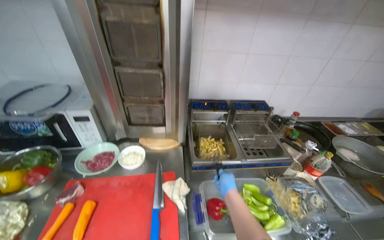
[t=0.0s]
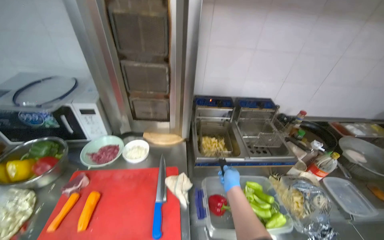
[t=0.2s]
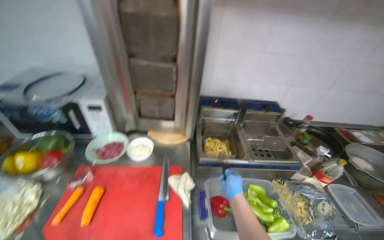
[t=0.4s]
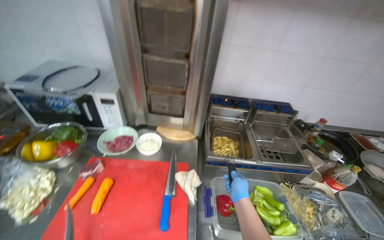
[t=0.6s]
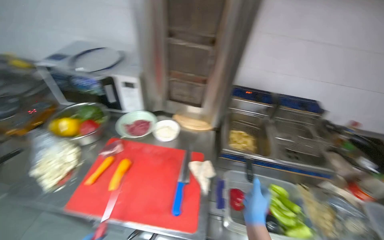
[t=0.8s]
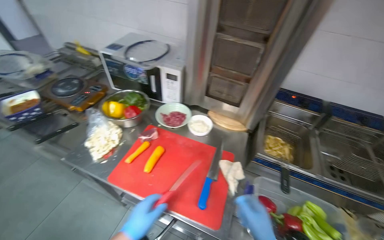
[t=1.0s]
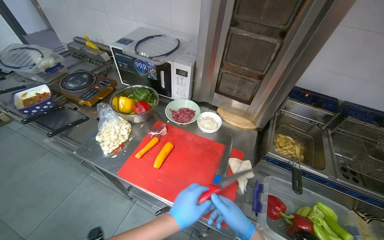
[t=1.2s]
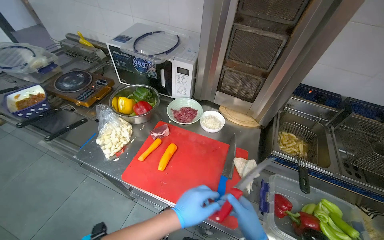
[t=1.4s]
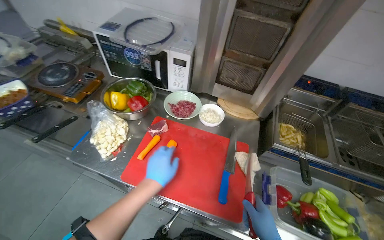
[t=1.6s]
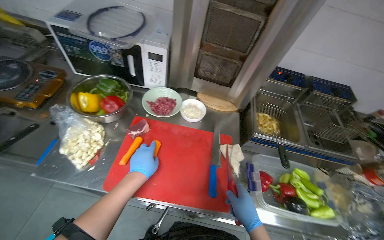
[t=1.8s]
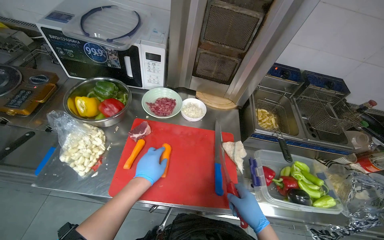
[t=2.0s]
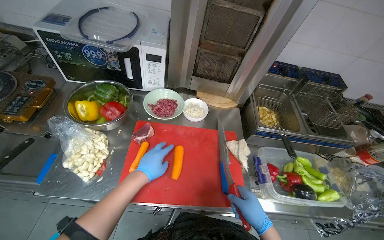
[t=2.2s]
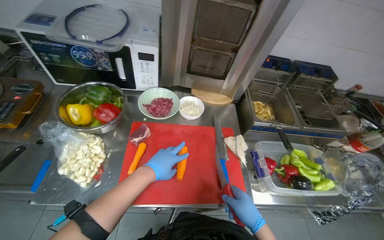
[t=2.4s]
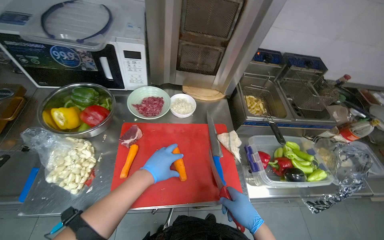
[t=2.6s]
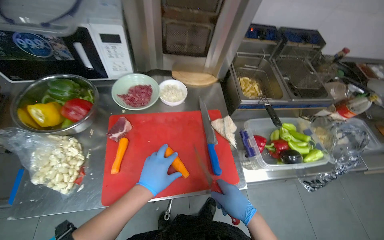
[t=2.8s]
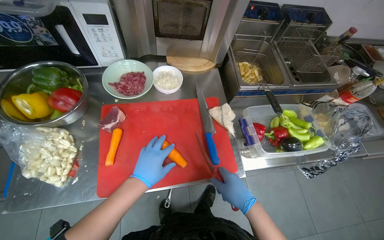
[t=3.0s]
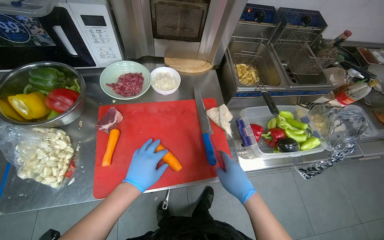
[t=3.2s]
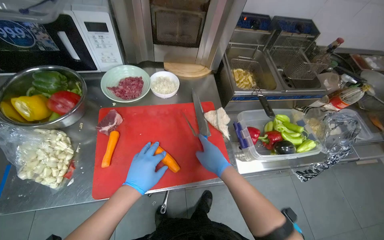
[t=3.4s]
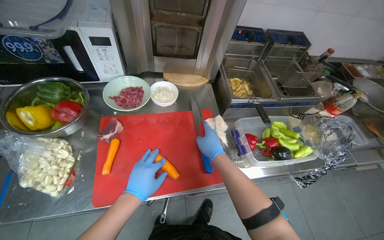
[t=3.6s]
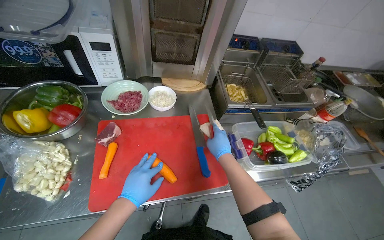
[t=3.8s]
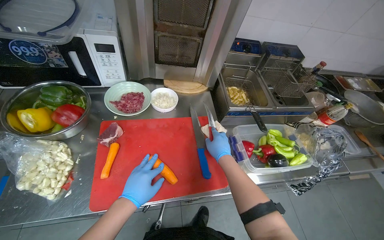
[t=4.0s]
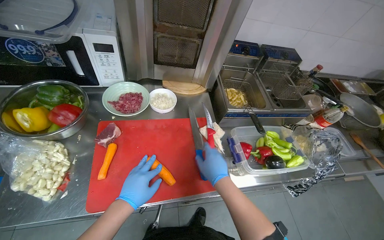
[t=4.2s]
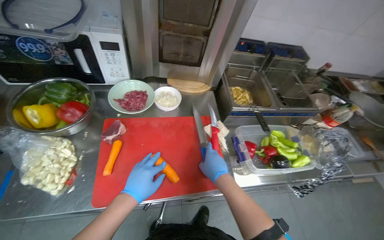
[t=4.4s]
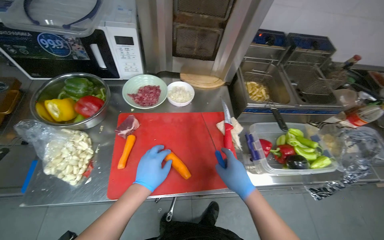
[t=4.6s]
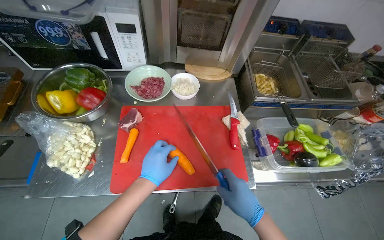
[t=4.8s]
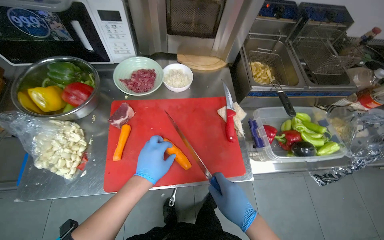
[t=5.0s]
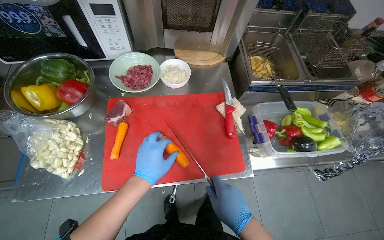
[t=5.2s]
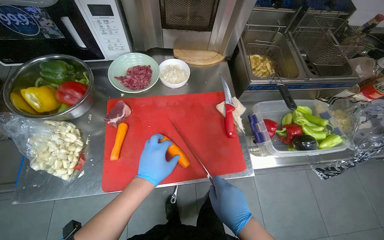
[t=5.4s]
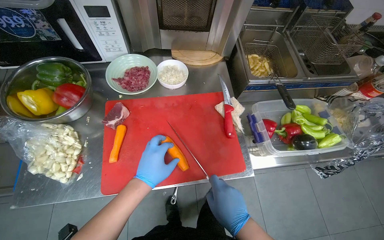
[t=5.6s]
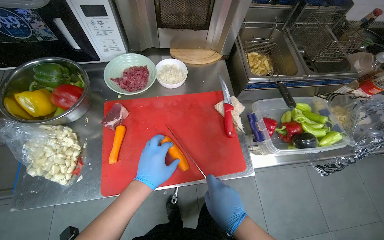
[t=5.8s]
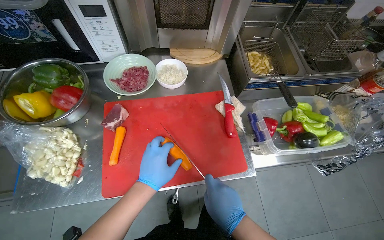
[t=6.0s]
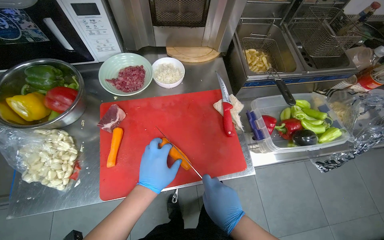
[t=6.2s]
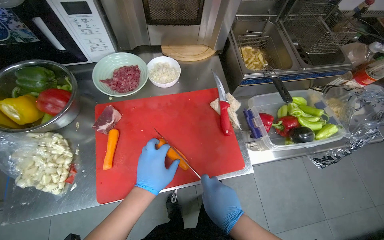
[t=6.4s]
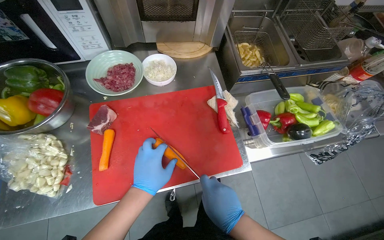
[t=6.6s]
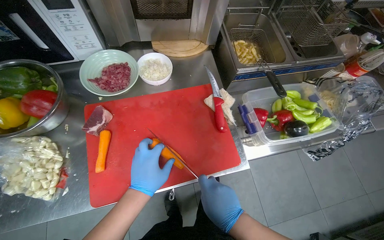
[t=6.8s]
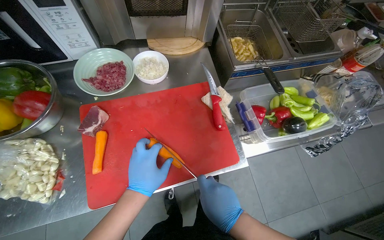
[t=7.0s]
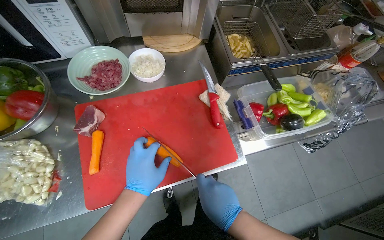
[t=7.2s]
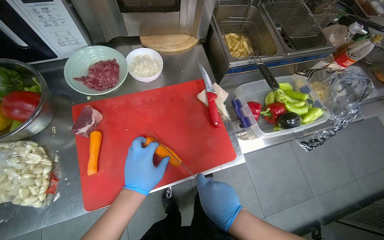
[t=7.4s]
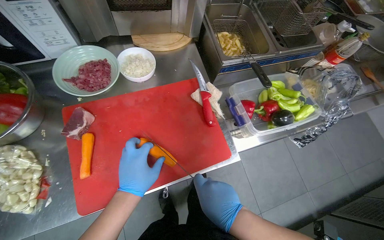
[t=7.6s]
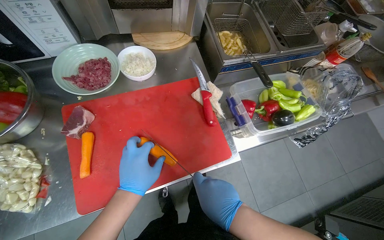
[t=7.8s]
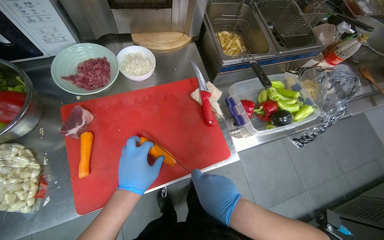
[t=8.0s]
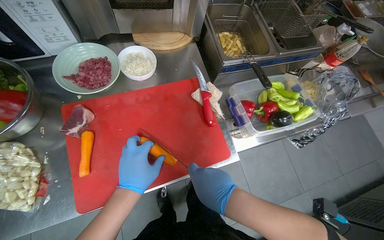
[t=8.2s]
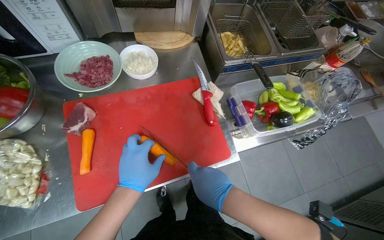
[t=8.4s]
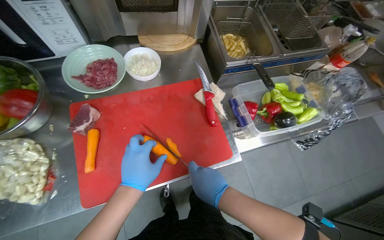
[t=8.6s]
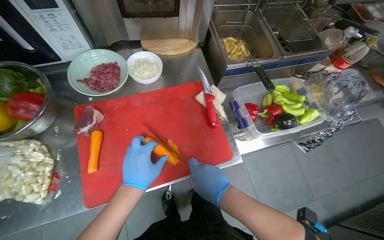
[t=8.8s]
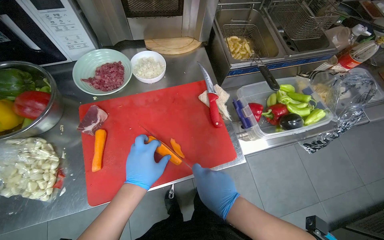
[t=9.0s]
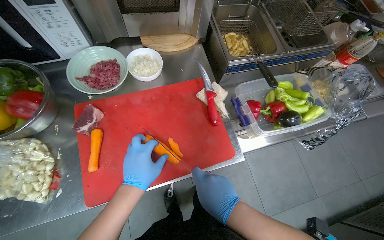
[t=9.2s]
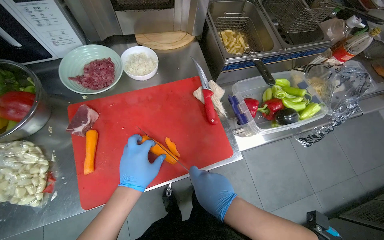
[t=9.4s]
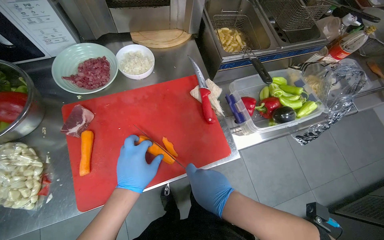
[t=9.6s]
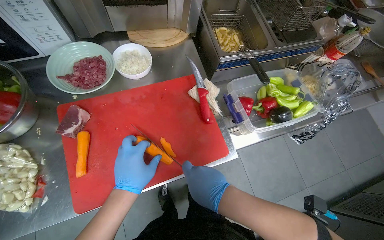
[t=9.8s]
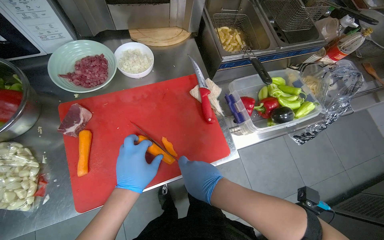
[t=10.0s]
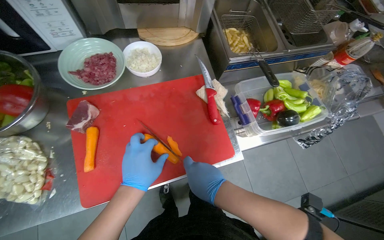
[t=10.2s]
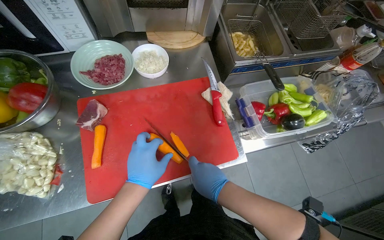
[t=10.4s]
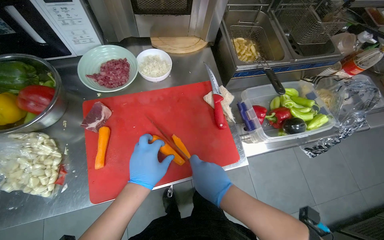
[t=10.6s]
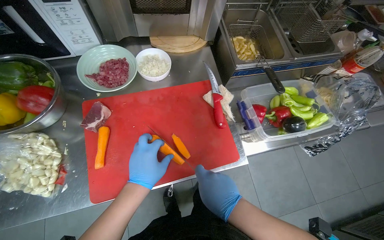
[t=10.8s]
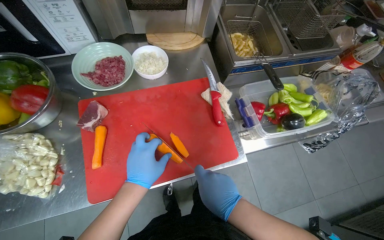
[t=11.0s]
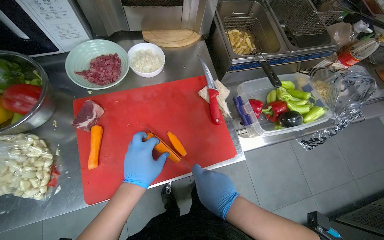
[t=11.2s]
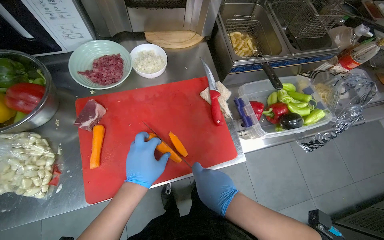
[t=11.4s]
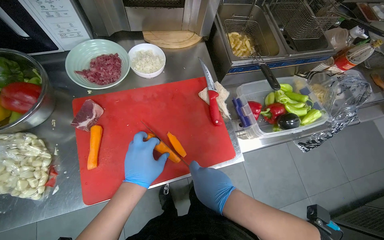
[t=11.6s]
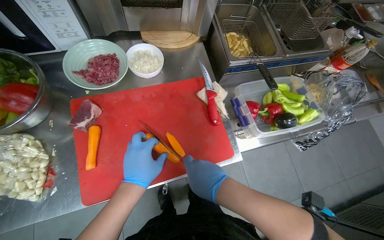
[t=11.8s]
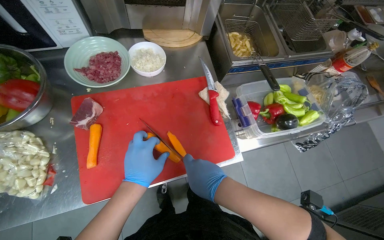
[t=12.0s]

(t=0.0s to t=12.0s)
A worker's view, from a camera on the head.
Job: preparing food.
The whole recording: Chopping carrot on cutting board. The worker chops a carrot into pieces on a red cutting board.
t=0.0s - t=1.6s: The head turns to the left by some 25 degrees. The view tips downward by roughly 15 degrees.
t=1.6s - t=3.0s: The wearer looks roughly 25 degrees further to the right. The view tilts approximately 15 degrees downward.
t=3.0s - t=4.4s: The right hand shifts some 10 cm up the picture, and reaches approximately 10 cm farther from the camera, then returns.
t=4.4s - t=6.0s: The right hand shifts about 10 cm down the picture.
t=6.0s - t=12.0s: The hands are busy where they are.

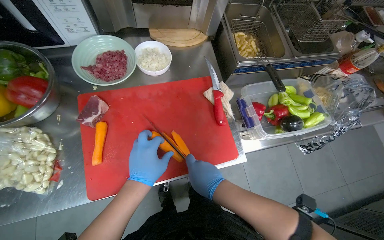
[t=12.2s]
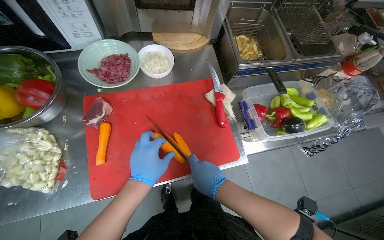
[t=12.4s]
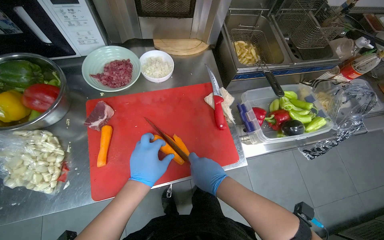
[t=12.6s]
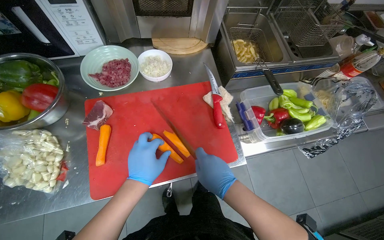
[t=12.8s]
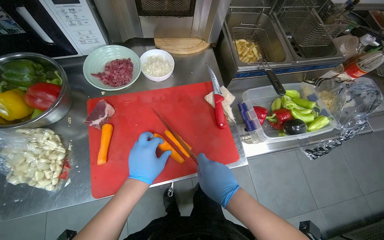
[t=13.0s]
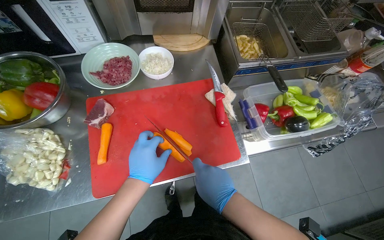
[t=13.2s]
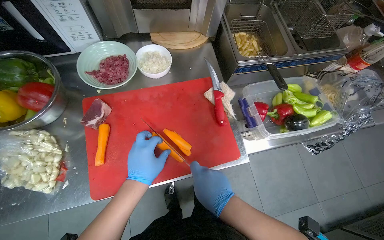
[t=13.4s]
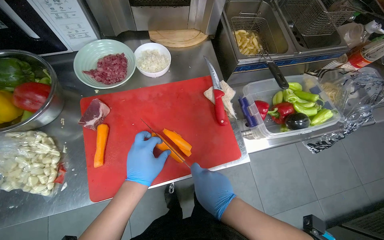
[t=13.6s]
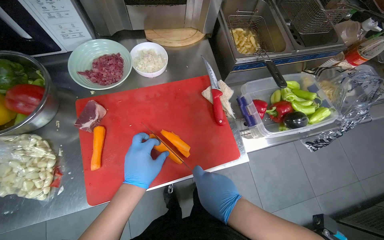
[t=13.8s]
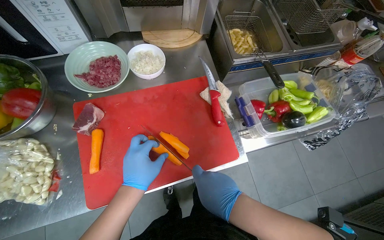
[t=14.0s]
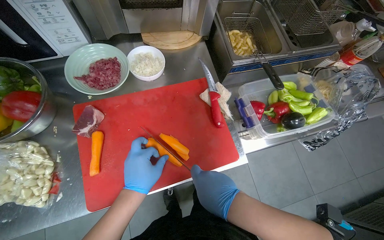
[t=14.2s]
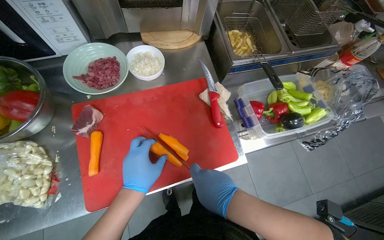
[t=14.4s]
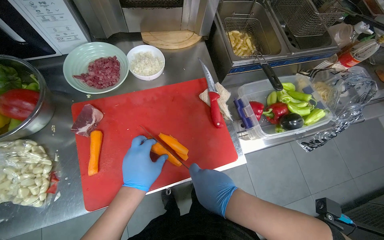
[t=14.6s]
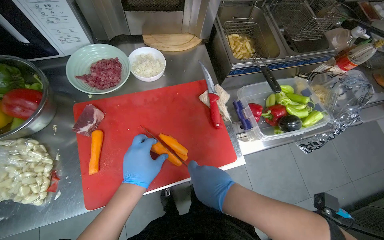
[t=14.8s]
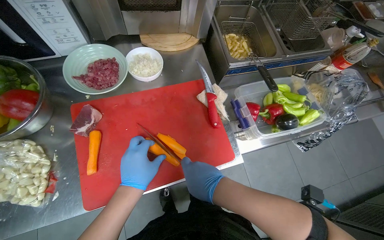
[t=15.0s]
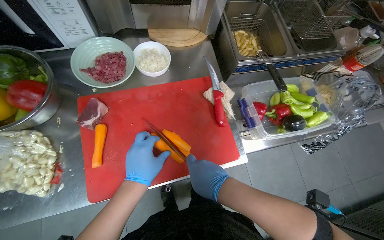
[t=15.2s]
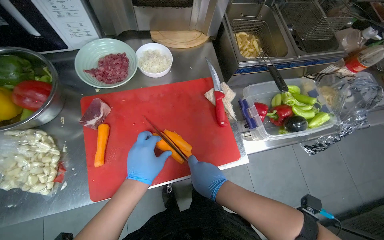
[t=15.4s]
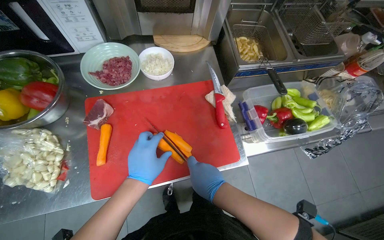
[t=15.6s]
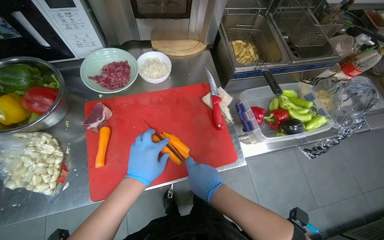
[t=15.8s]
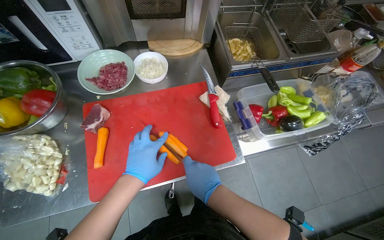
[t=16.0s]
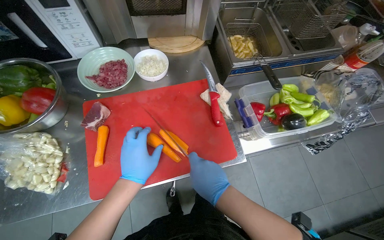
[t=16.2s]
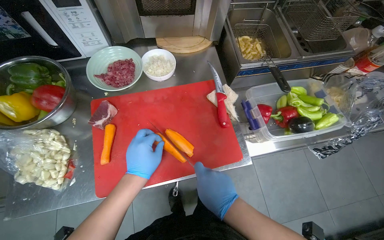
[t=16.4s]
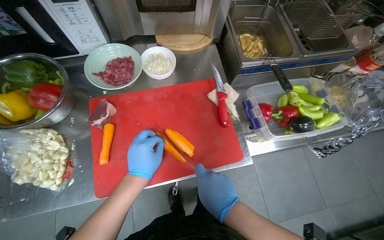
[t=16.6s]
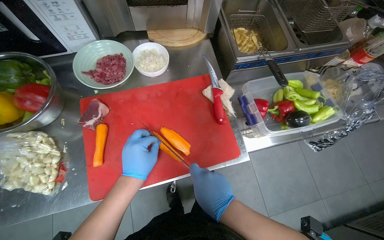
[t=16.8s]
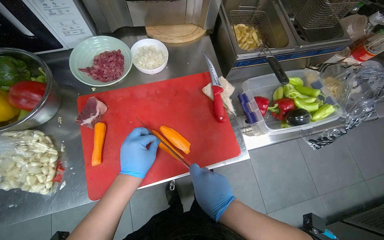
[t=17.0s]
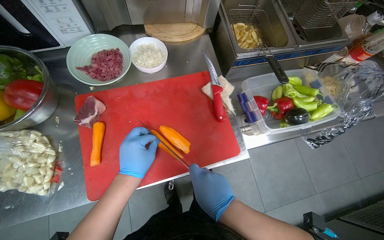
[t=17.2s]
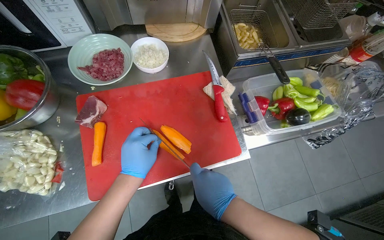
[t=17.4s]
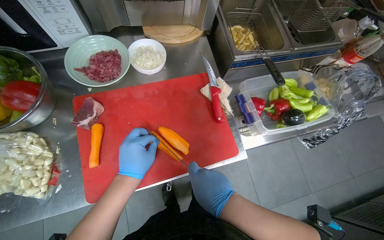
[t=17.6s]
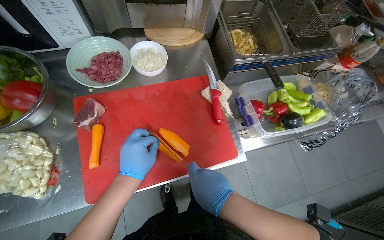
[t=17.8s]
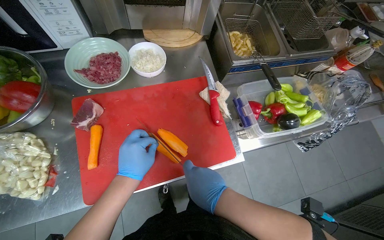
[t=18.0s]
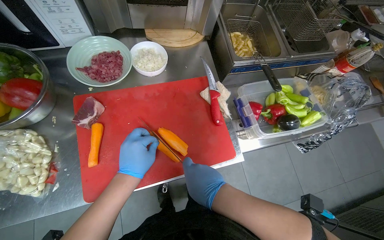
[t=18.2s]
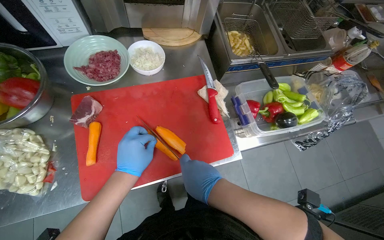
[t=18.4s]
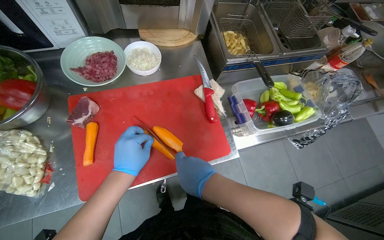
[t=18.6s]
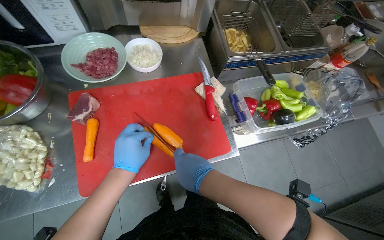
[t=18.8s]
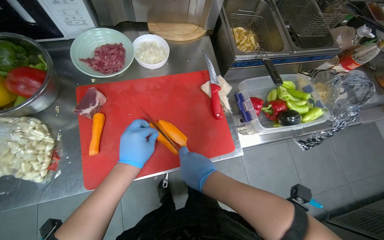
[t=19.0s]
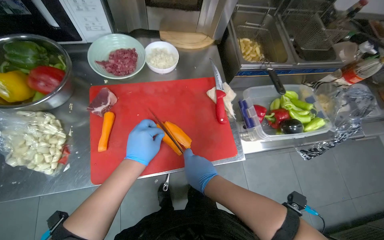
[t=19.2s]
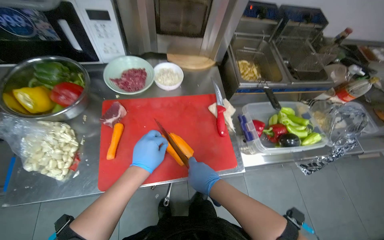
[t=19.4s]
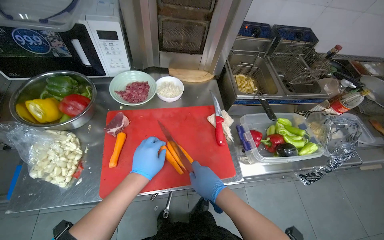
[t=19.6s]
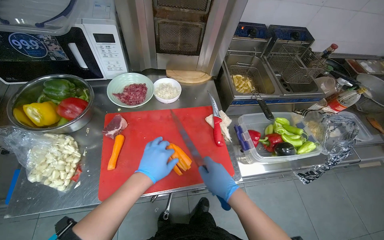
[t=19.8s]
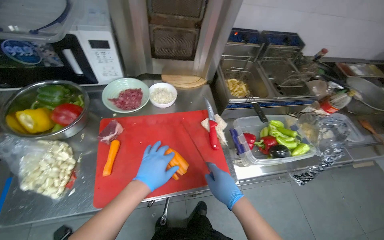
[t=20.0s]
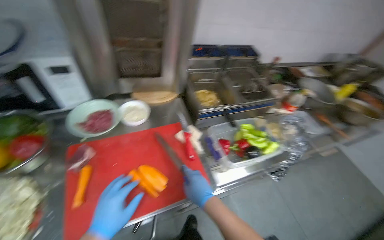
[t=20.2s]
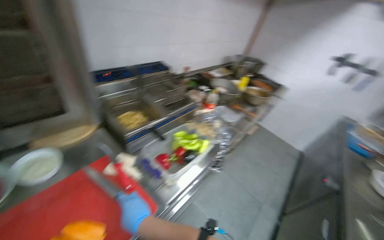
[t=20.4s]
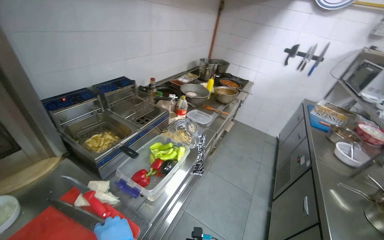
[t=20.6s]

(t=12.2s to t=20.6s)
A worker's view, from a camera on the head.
Job: preparing food.
The whole recording: Chopping carrot on cutting board. The worker chops a carrot into pieces on a red cutting board.
t=12.2s - t=19.2s: The hands work in one place, with small movements.
t=19.2s - t=20.6s: The wearer's head swings some 50 degrees to the right. The view tilts some 25 degrees upward.
